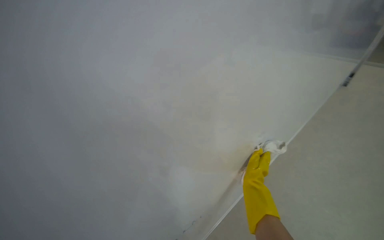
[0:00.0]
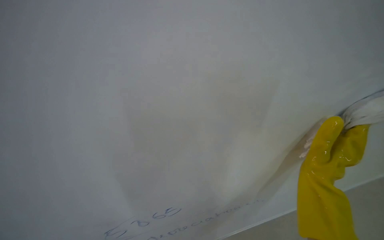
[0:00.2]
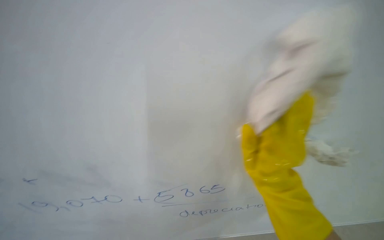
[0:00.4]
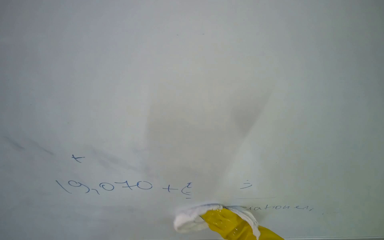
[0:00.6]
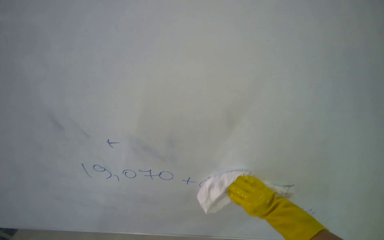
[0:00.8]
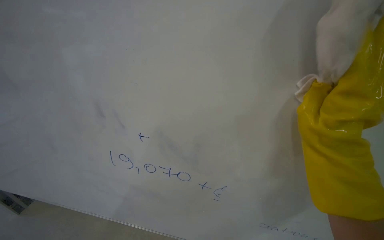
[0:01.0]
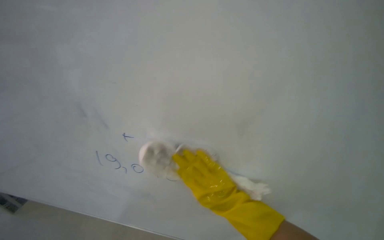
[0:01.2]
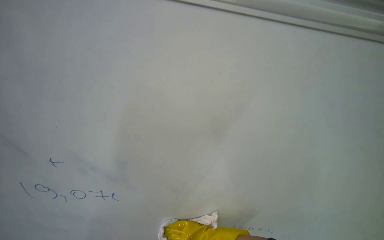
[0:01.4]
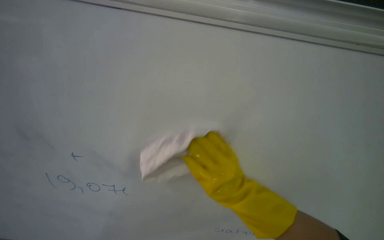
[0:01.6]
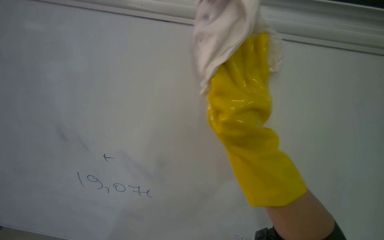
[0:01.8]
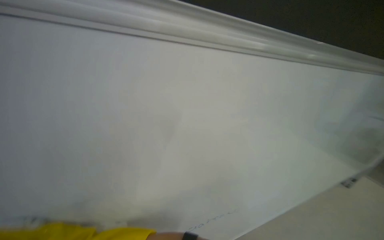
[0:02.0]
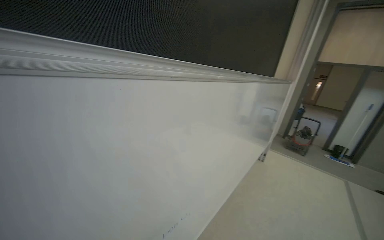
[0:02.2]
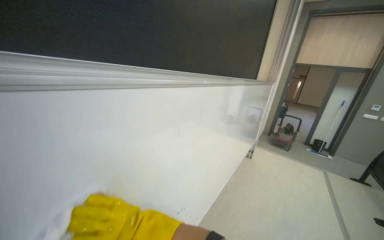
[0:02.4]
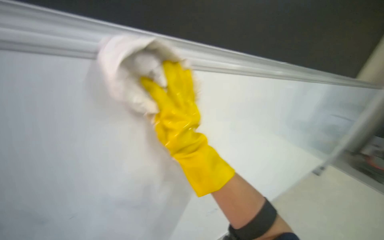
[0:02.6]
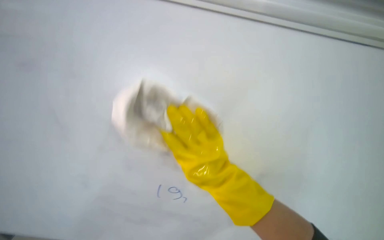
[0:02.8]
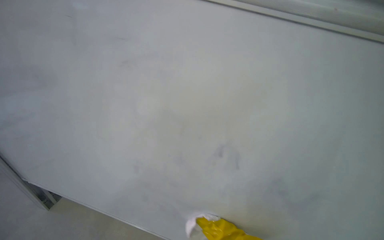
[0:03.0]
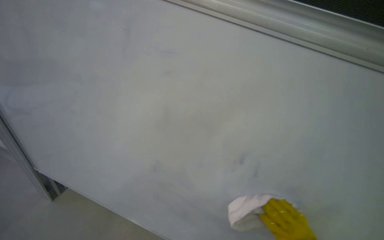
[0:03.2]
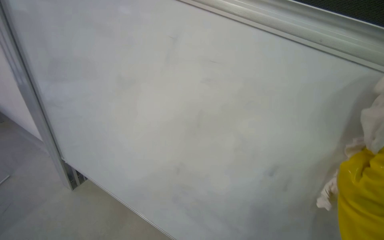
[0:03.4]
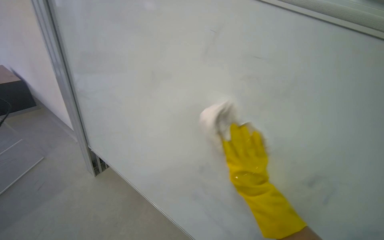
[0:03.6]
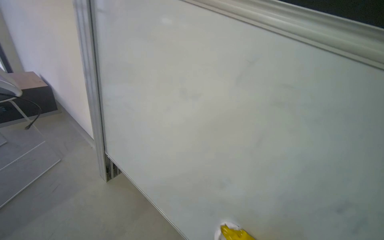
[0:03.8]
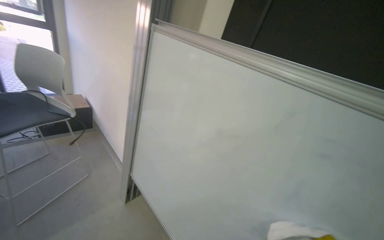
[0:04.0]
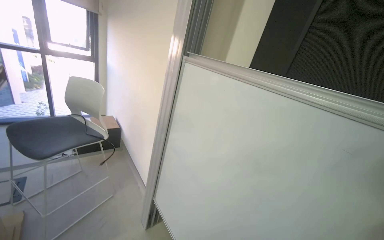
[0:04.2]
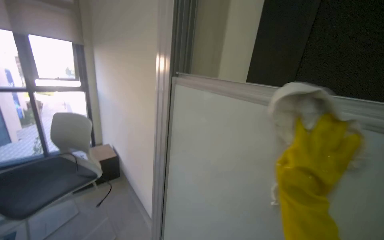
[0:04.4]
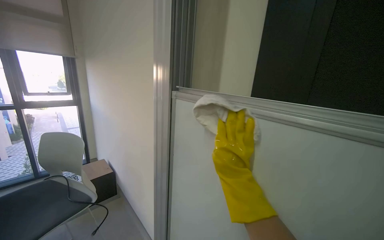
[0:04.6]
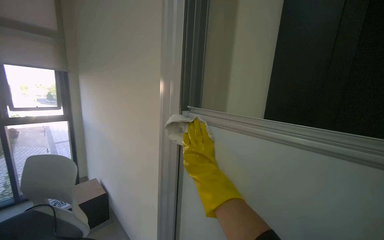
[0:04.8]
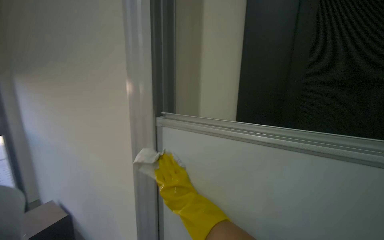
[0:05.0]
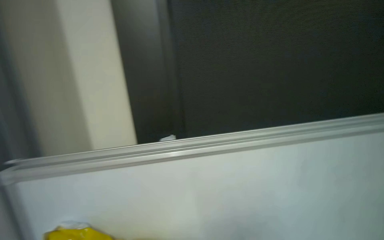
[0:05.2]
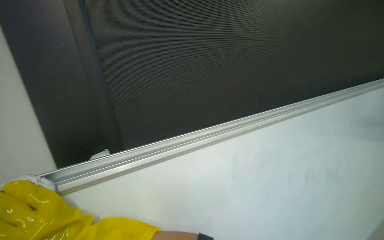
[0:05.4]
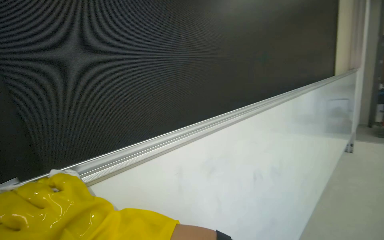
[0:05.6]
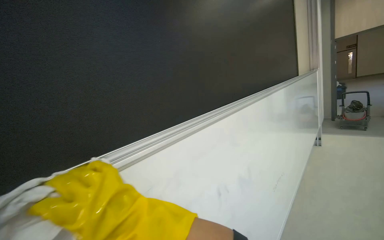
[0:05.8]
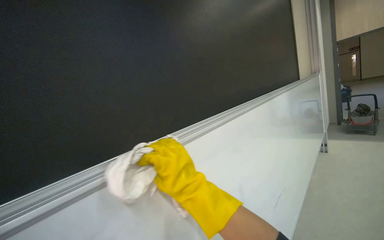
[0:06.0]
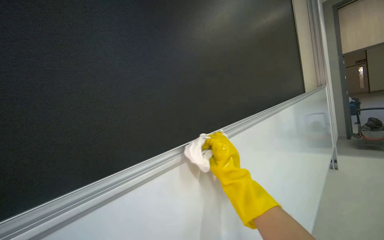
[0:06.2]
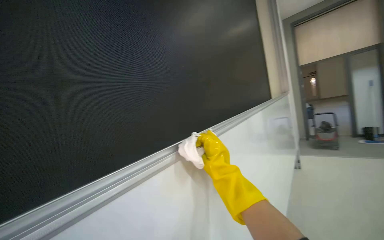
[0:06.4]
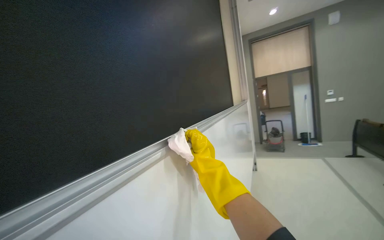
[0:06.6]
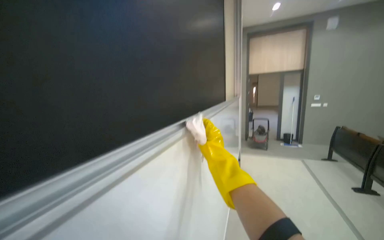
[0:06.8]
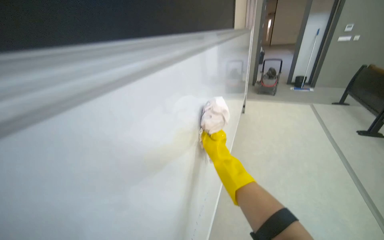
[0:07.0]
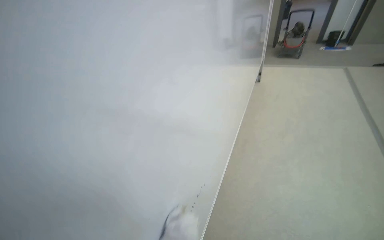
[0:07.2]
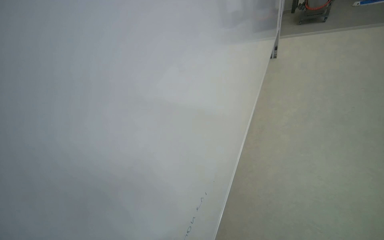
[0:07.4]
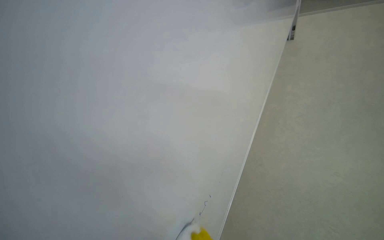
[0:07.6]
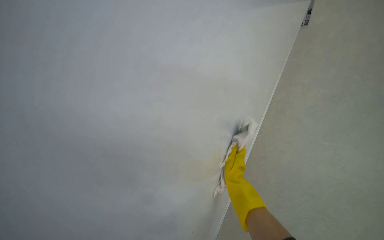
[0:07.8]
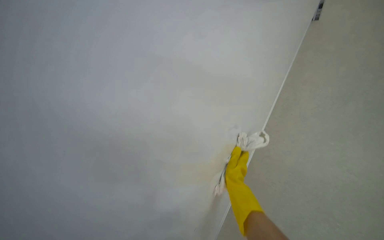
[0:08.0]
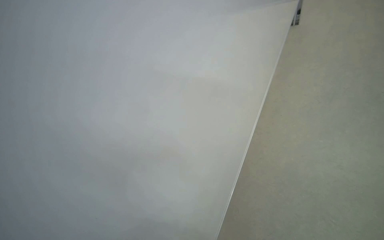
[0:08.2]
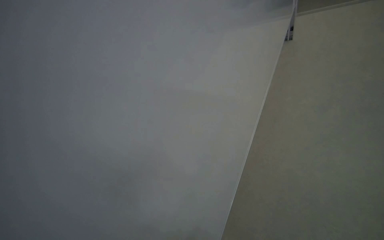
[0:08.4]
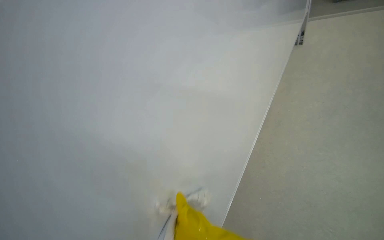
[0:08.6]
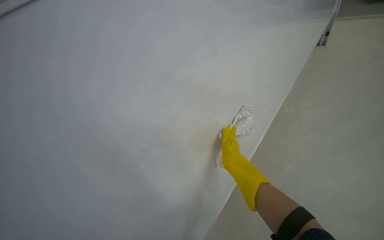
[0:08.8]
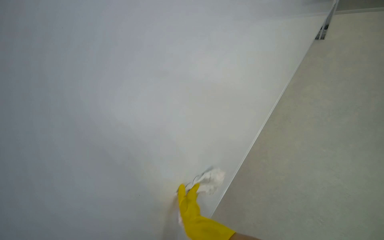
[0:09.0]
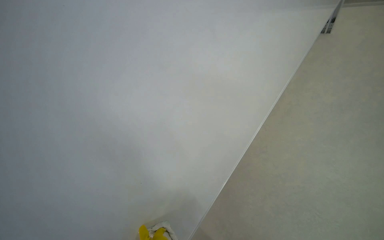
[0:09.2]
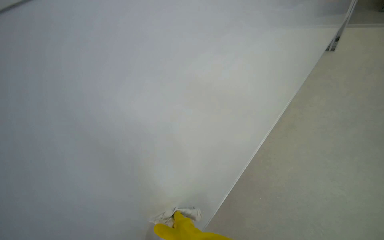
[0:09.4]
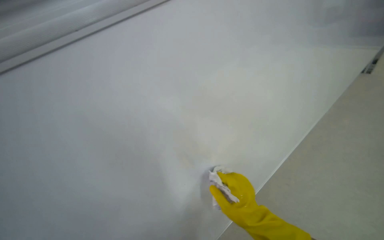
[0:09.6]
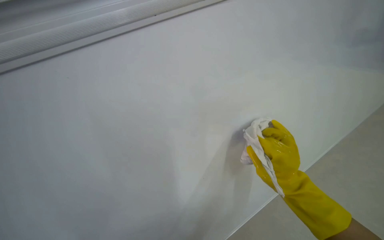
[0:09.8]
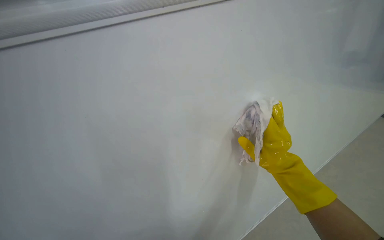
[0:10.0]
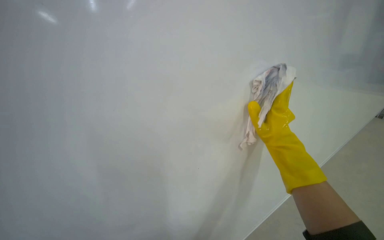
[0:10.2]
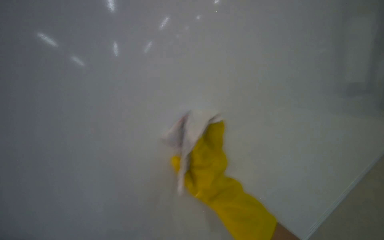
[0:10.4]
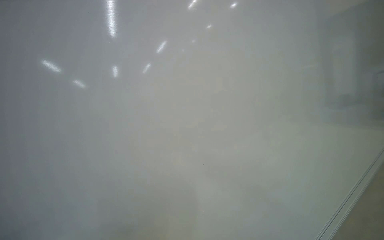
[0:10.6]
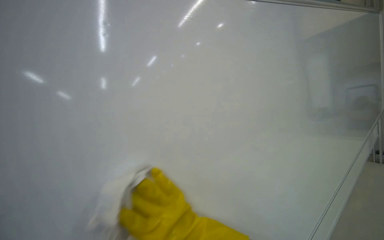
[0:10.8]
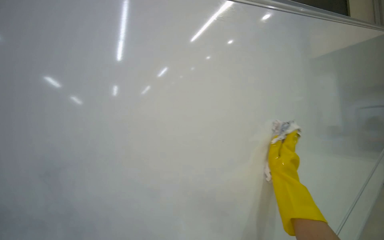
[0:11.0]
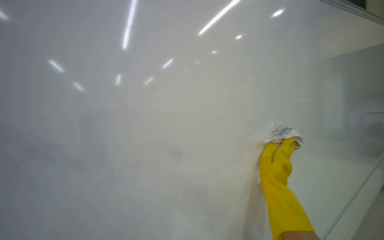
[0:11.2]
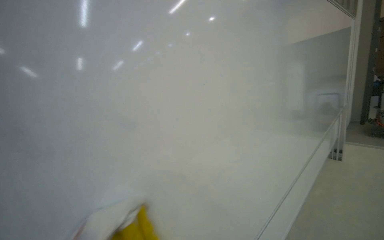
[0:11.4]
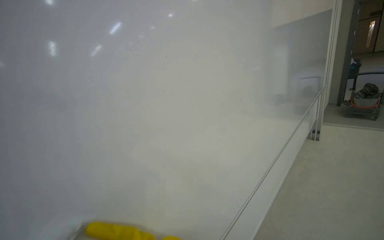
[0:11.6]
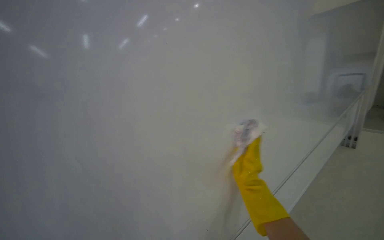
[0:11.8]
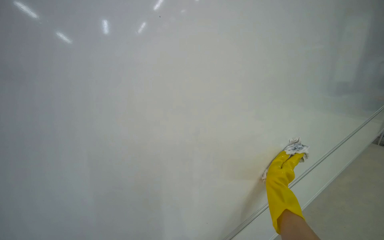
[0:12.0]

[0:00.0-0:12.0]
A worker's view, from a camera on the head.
Job: wiping surfaces.
The whole recording: Wiping whiteboard. The worker, wearing yellow gloves, wipes the whiteboard with a white cloth.
0:00.0 to 0:01.6: The right hand goes up and down the picture, roughly 35 cm each way, reversing 2 times.
0:03.0 to 0:04.4: The head rotates approximately 30 degrees to the left. The view tilts roughly 20 degrees upward.
0:04.4 to 0:06.0: The wearer's head swings roughly 30 degrees to the right. The wearer looks some 15 degrees further upward.
0:06.0 to 0:07.6: The head travels some 90 cm. The camera pitches downward, by some 35 degrees.
0:07.6 to 0:09.0: The right hand heads nearer to the camera, covering some 10 cm, and reaches some 15 cm up the picture, then returns.

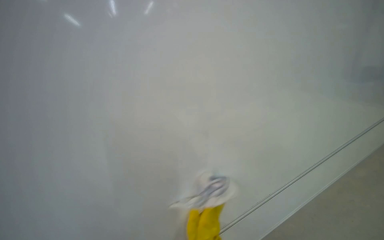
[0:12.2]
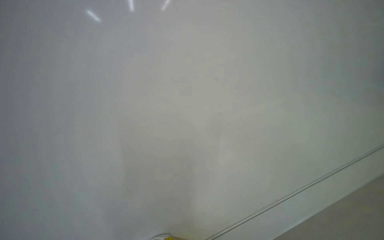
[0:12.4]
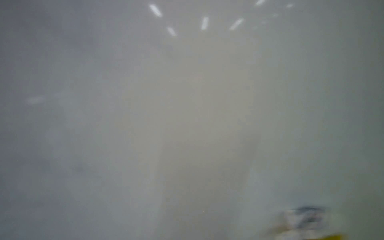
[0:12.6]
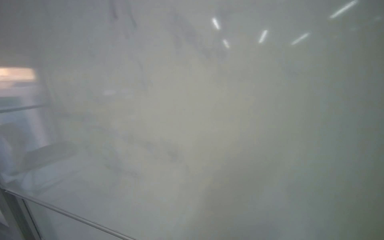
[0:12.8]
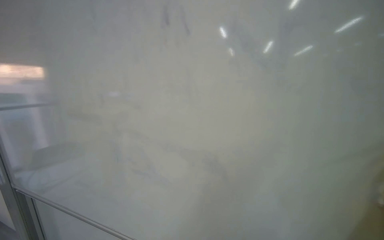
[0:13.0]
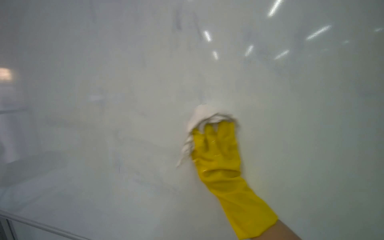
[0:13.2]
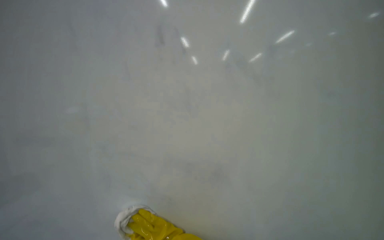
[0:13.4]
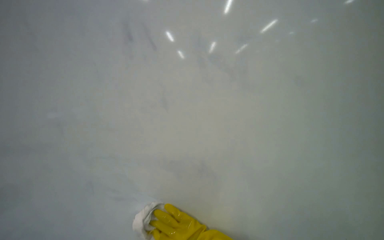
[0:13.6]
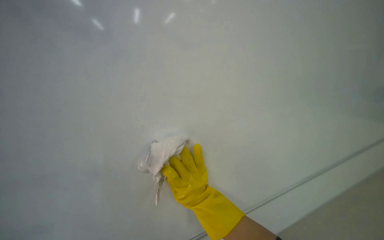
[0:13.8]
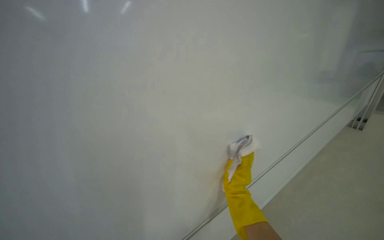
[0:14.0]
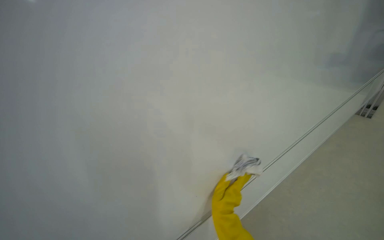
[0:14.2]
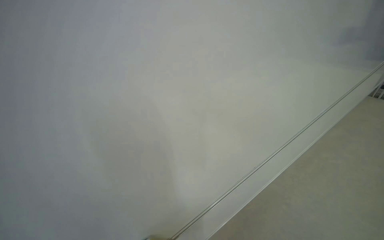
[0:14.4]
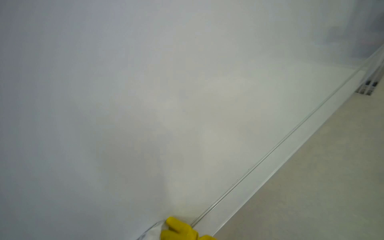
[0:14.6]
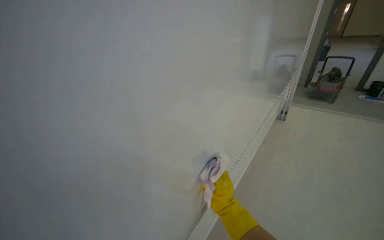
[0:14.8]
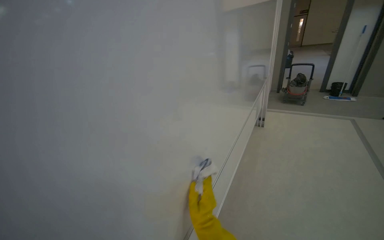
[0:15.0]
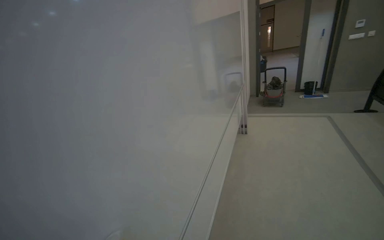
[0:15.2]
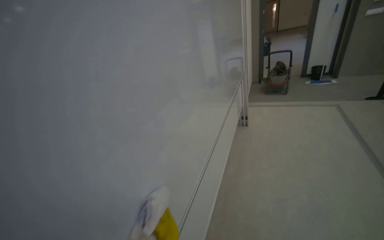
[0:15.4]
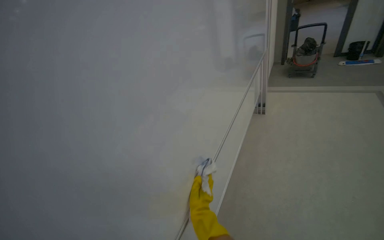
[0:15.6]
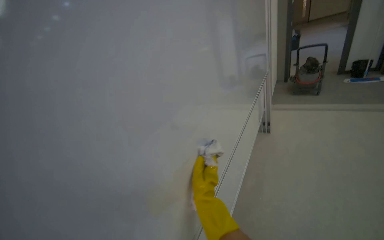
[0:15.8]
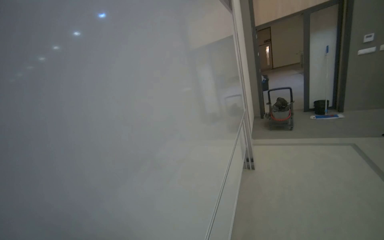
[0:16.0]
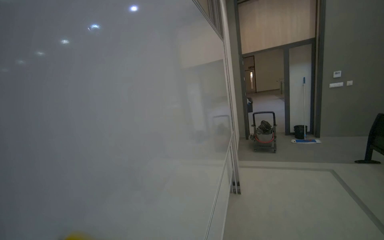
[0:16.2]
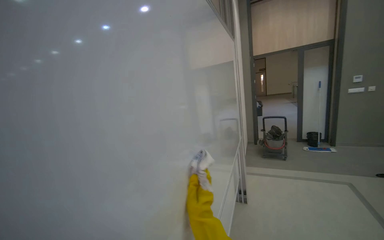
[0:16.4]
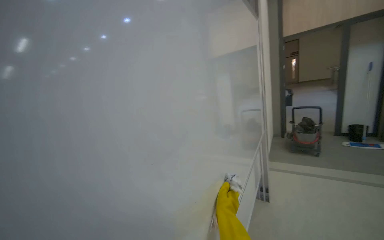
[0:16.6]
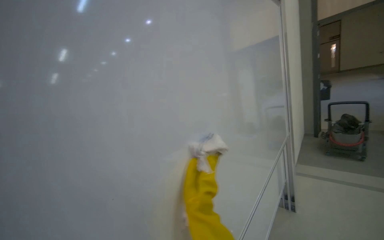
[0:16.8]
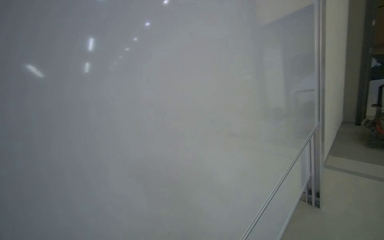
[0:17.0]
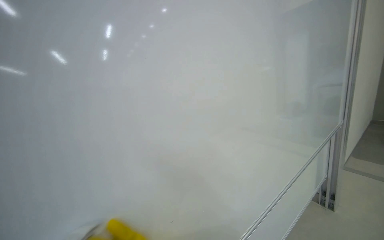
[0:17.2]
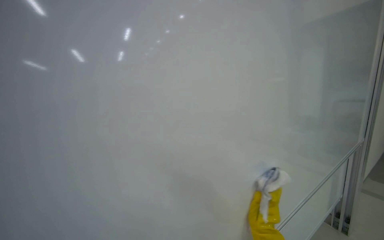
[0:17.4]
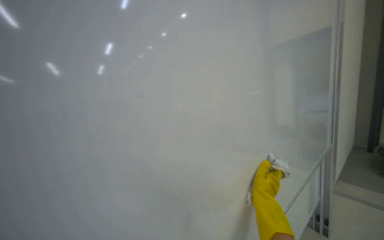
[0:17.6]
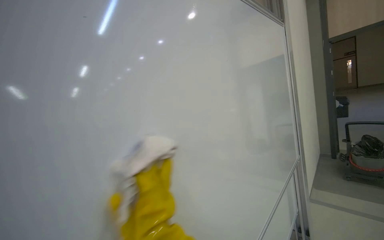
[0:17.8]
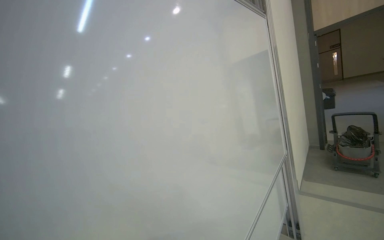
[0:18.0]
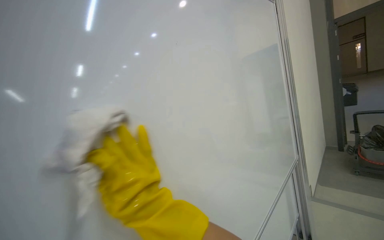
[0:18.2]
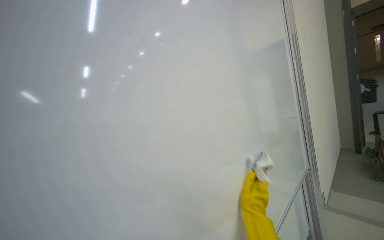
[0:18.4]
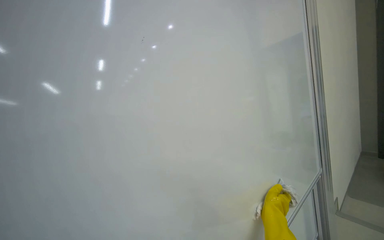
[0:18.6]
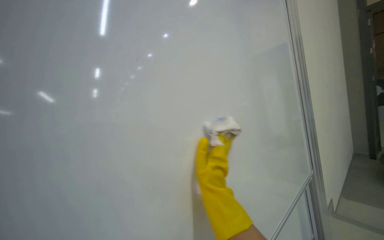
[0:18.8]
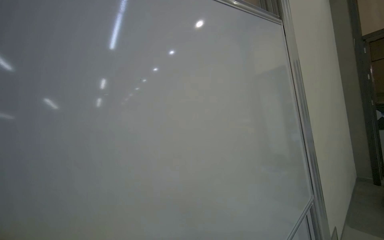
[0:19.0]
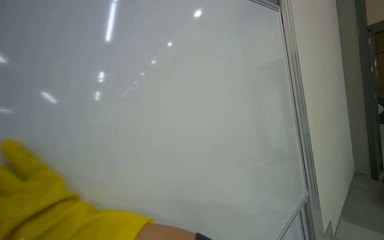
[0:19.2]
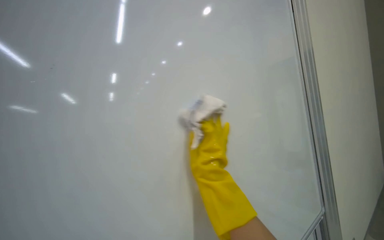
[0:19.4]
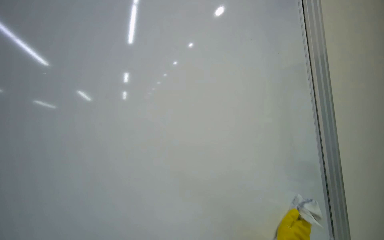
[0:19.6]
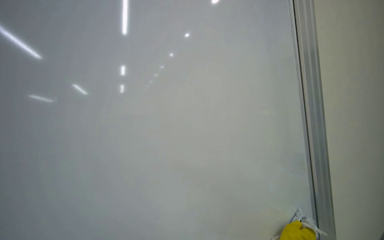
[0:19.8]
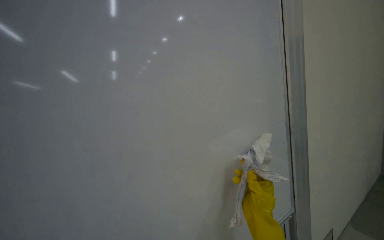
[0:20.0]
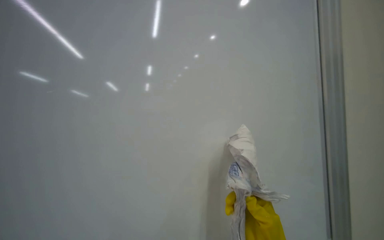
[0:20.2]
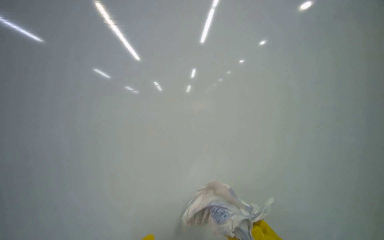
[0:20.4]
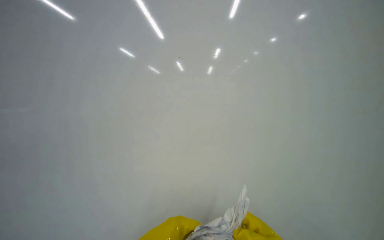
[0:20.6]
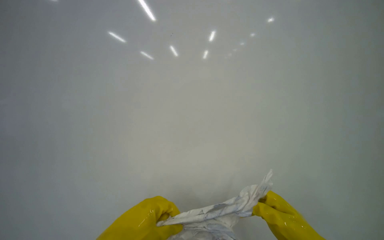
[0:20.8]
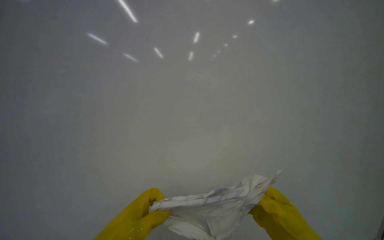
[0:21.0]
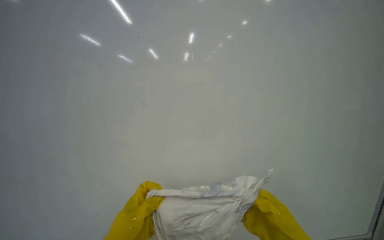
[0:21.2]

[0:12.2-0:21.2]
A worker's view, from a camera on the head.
Job: wiping surfaces.
The whole recording: Wiping whiteboard. The worker, wearing yellow gloves, wipes the whiteboard with a white cloth.
0:12.2 to 0:13.8: The scene turns about 30 degrees counterclockwise in the picture.
0:13.8 to 0:15.2: The wearer's head swings roughly 20 degrees to the right. The view tilts approximately 15 degrees upward.
0:15.2 to 0:16.6: The head travels some 70 cm.
0:16.6 to 0:18.2: The wearer moves some 1 m. The camera sweeps to the left, by approximately 25 degrees. The camera pitches downward, by some 20 degrees.
